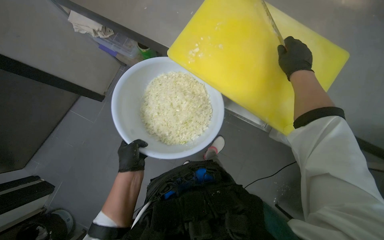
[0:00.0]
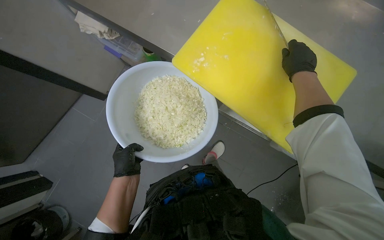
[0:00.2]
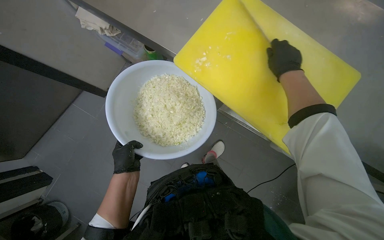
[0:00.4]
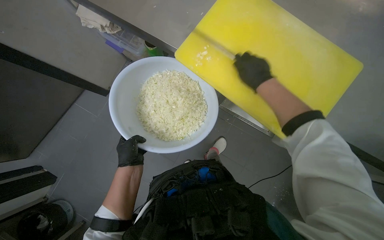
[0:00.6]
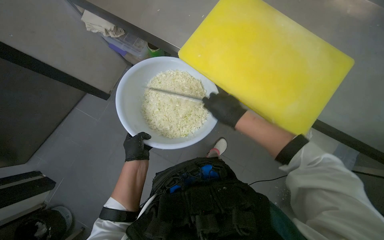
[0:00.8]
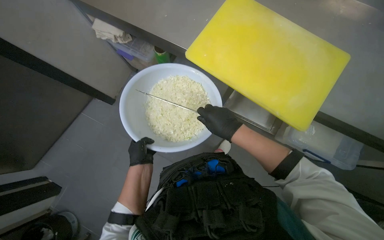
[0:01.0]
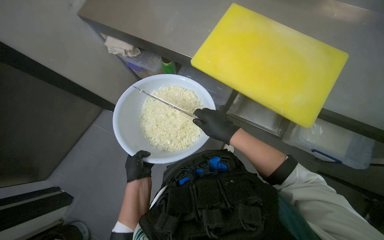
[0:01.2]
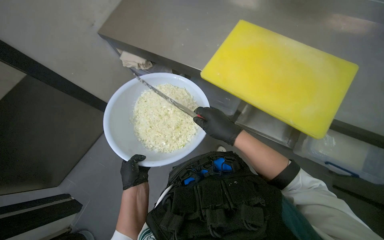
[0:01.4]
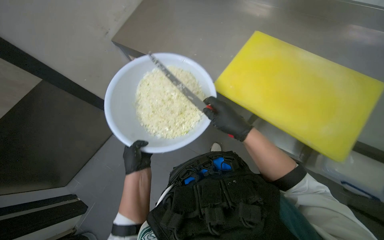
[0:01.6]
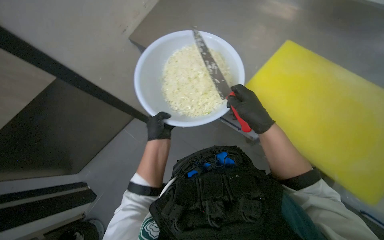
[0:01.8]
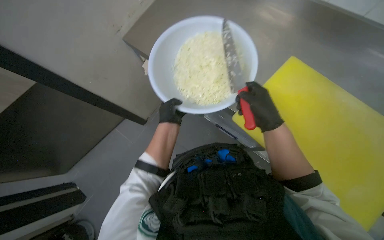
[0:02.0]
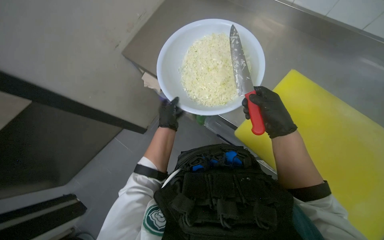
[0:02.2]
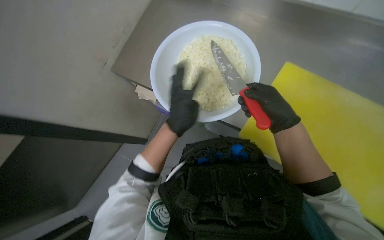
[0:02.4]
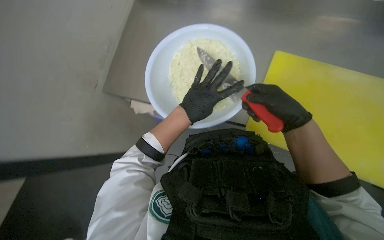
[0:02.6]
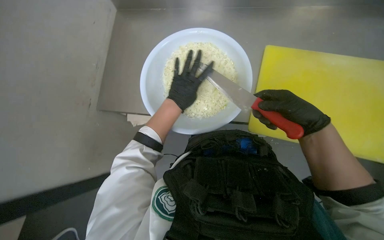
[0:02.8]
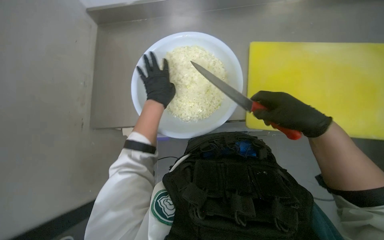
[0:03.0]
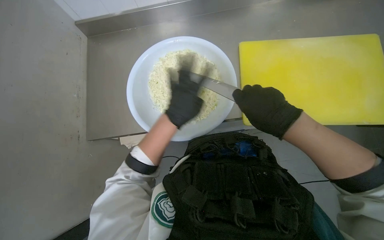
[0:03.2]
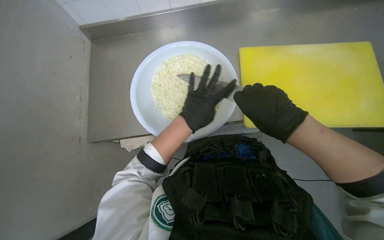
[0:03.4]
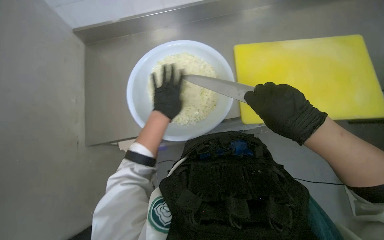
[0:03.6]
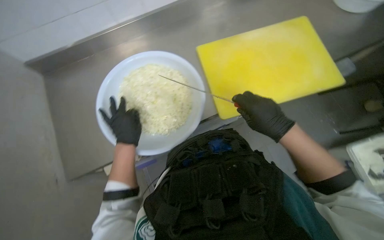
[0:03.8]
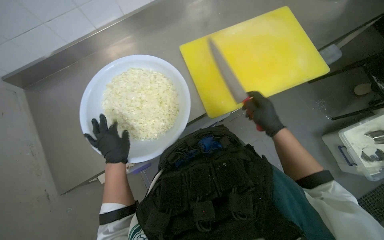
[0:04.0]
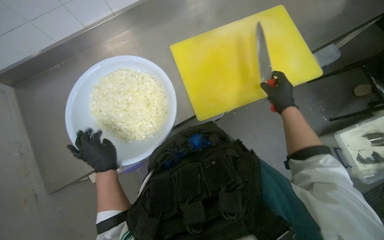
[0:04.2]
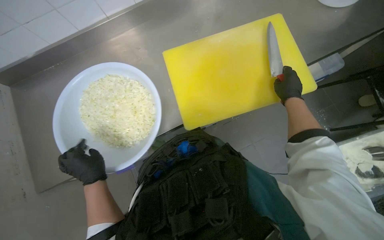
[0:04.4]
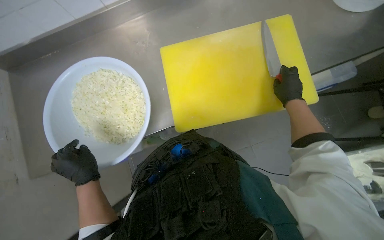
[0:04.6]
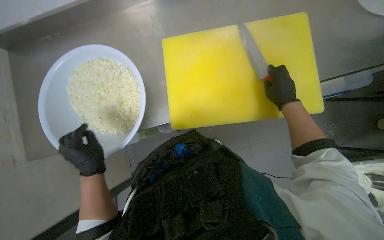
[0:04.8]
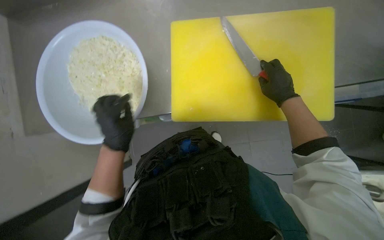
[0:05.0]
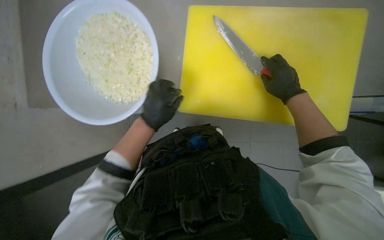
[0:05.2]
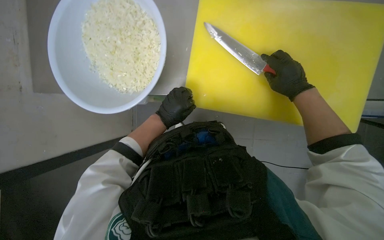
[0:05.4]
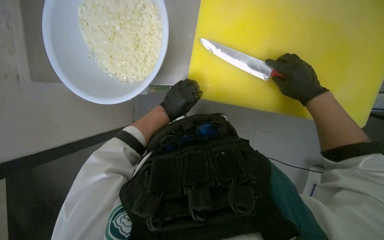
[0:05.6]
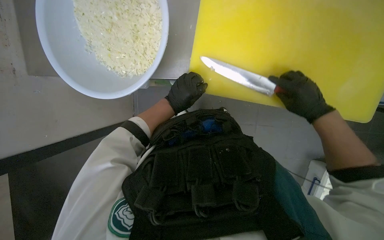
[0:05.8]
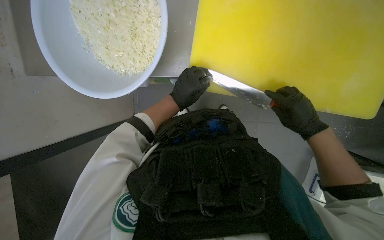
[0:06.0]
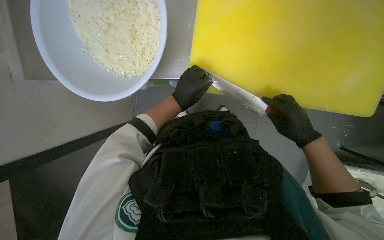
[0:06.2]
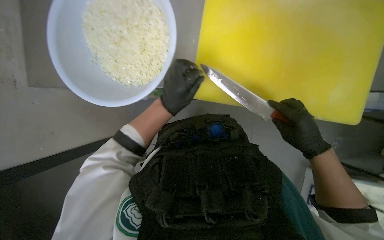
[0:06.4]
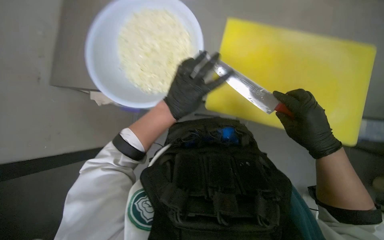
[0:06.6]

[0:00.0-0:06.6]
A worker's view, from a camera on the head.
Job: preparing food.
The whole recording: Transferring chopped onions to bowl. The worker scrapes chopped onions from the cutting board into a white bowl.
0:00.0 to 0:01.6: The view tips upward by approximately 15 degrees. The right hand shifts some 25 cm down the picture and to the left.
0:01.6 to 0:03.2: The right hand moves nearer to the camera, about 10 cm; the left hand goes roughly 20 cm to the right, nearer to the camera and up the picture.

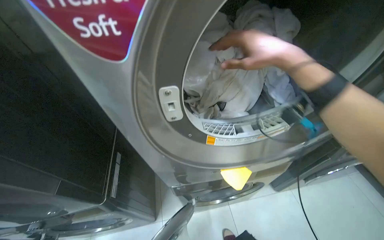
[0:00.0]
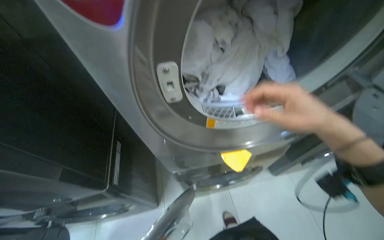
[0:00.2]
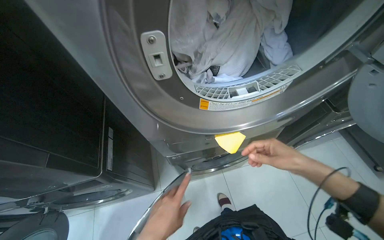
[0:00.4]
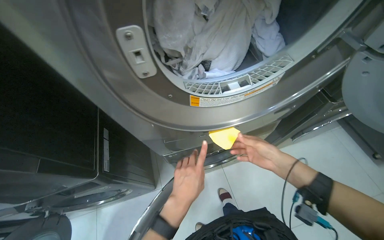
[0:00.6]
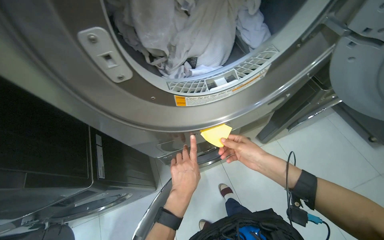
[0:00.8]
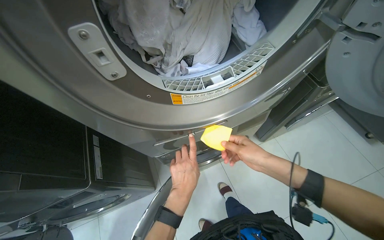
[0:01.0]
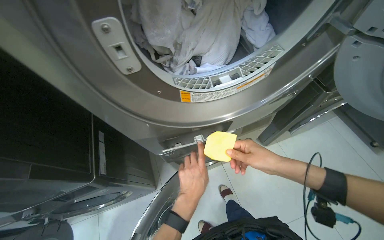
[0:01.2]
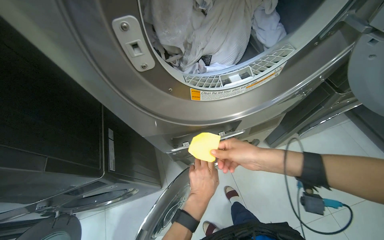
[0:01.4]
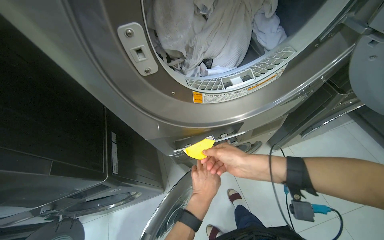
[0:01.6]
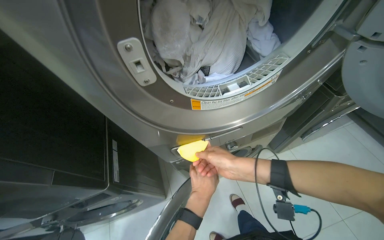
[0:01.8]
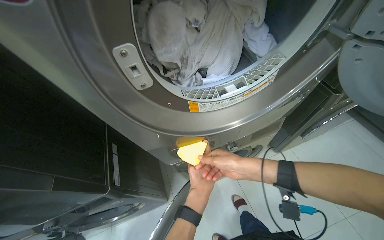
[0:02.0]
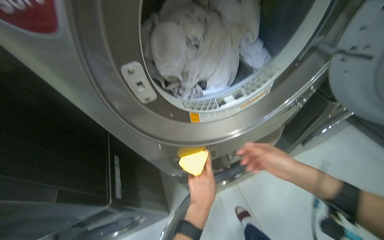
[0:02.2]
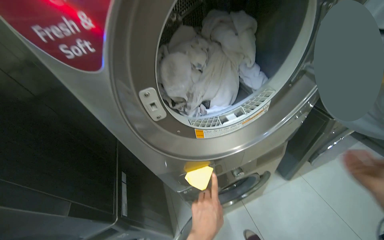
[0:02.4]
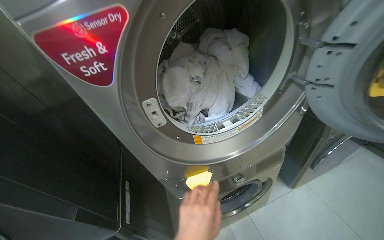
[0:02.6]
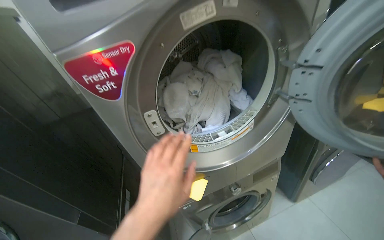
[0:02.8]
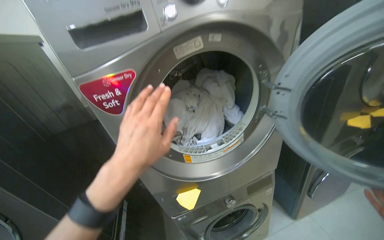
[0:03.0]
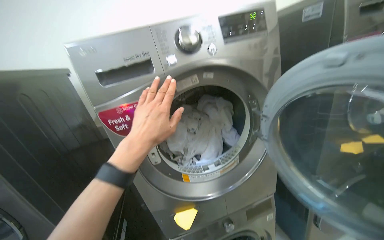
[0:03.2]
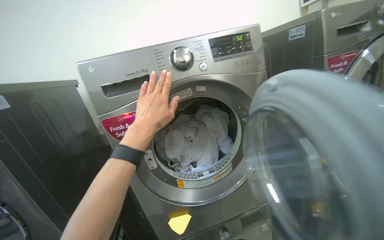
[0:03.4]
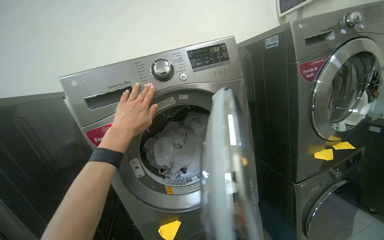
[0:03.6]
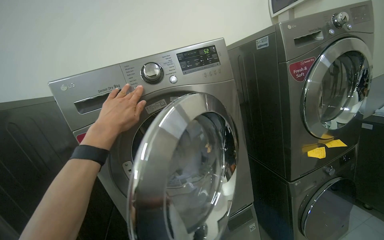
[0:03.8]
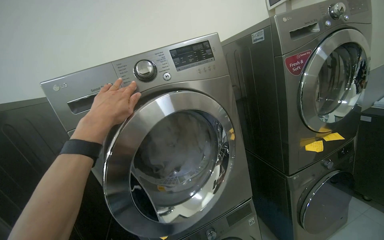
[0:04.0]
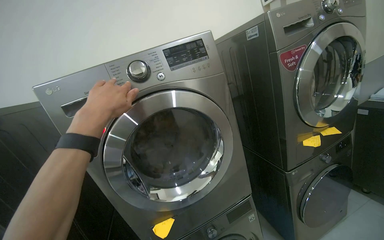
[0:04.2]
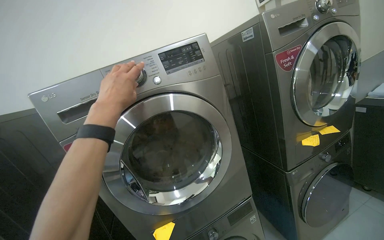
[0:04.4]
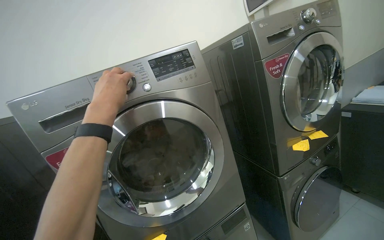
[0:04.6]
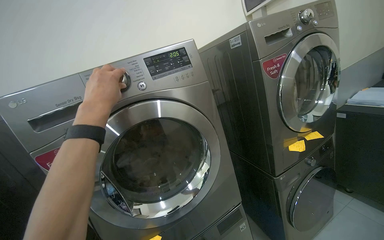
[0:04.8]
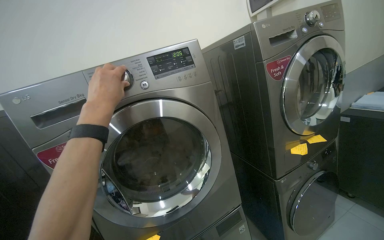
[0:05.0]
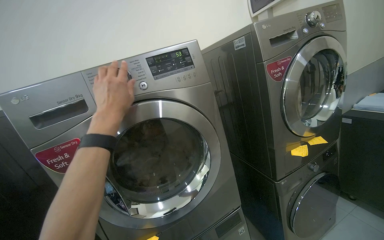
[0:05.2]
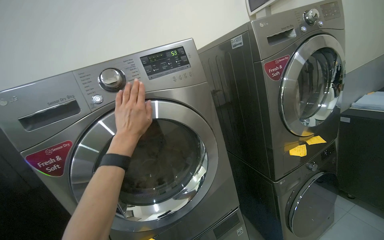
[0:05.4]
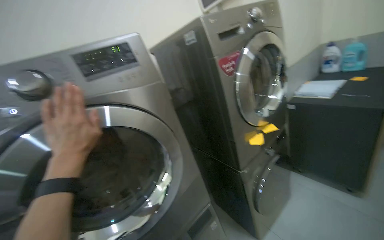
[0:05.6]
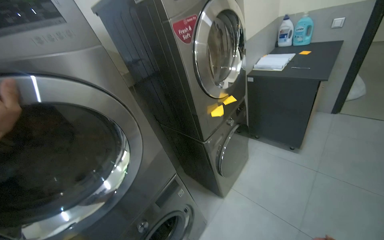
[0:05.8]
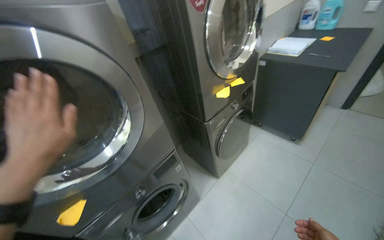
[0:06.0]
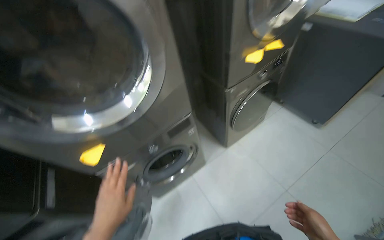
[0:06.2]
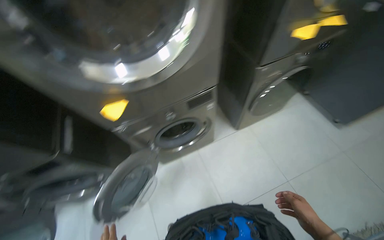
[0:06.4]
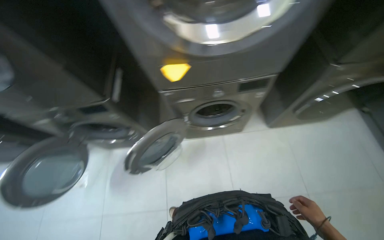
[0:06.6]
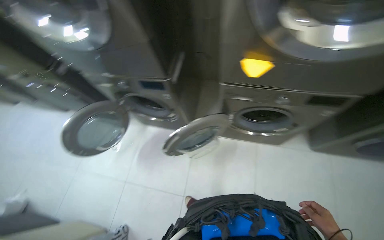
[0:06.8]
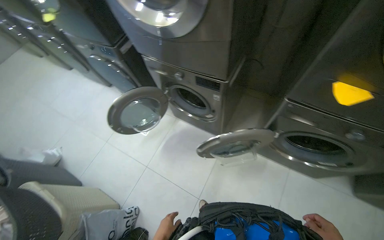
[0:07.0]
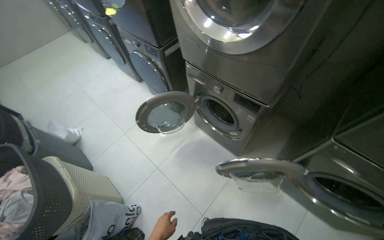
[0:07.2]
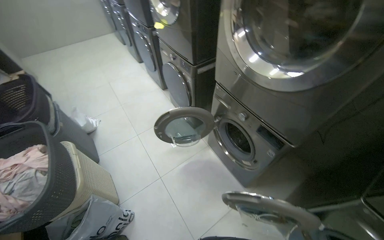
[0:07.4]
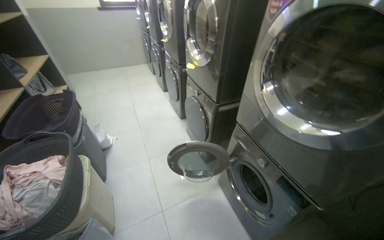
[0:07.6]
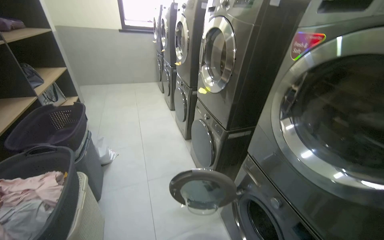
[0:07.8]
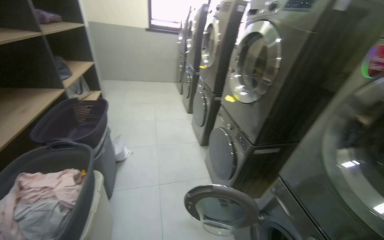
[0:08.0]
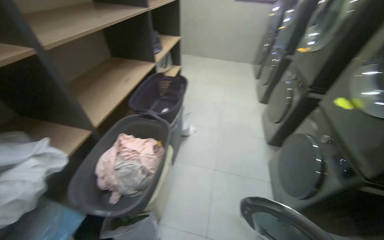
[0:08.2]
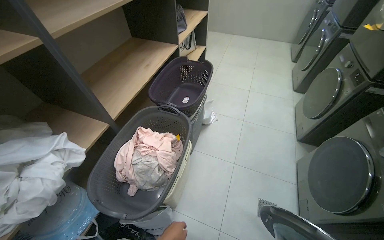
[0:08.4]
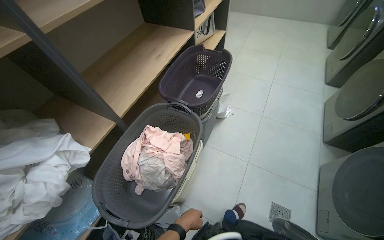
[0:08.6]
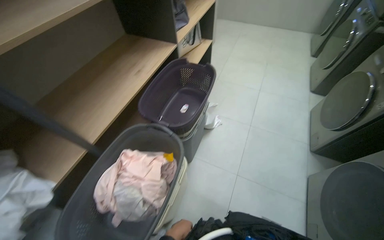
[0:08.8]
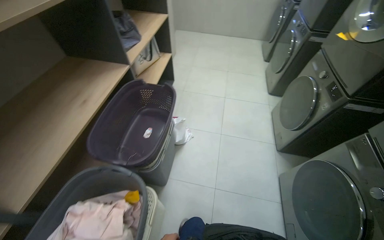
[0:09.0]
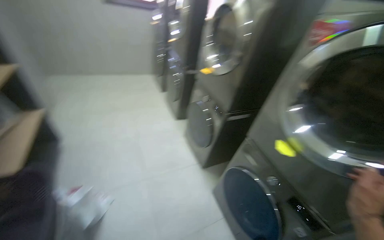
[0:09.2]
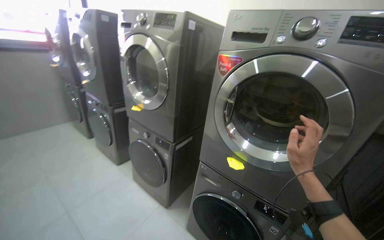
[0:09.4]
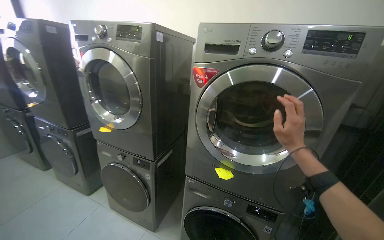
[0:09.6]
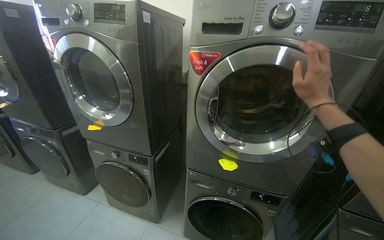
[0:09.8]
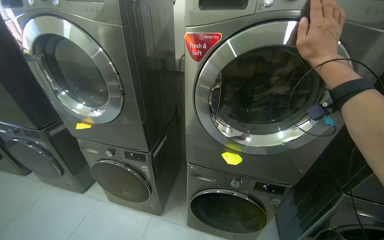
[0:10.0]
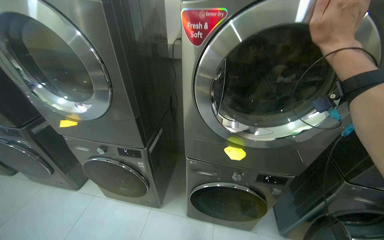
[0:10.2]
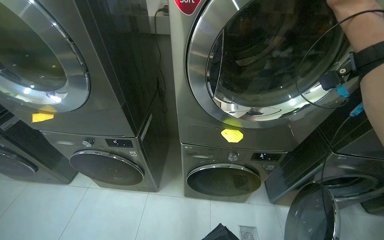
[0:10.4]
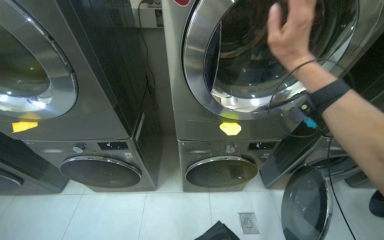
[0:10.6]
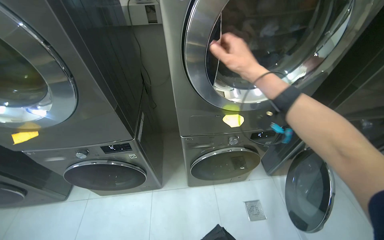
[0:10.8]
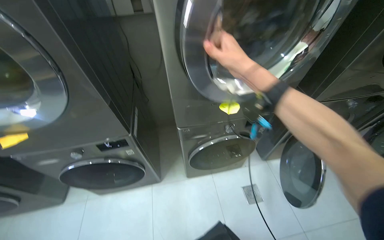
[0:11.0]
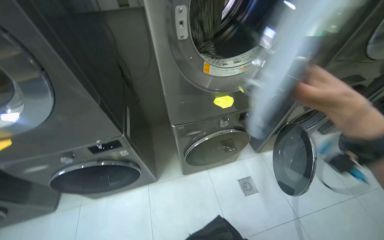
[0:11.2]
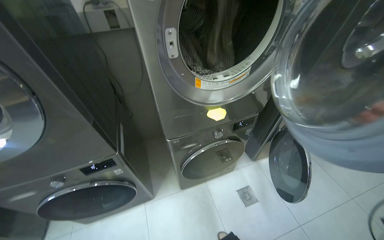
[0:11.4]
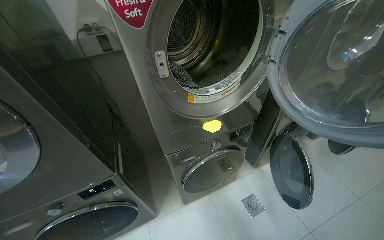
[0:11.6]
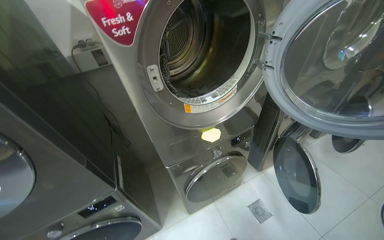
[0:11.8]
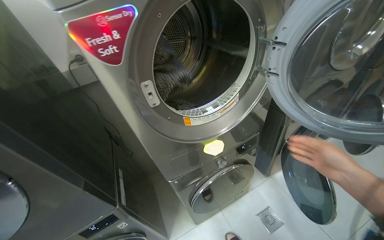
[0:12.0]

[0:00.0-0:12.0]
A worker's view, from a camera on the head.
Job: managing laundry.
The whole recording: Loading laundry and starting washing machine. The worker places clothes into the washing machine, starts the machine, then takes a laundry capsule from the cabinet and puts it into the washing machine.
0:01.6 to 0:03.0: The camera pitches upward, by some 30 degrees.
0:03.0 to 0:04.4: The wearer looks roughly 15 degrees further upward. The left hand travels up the picture by about 25 cm.
0:04.4 to 0:06.0: The camera sweeps to the right, by roughly 25 degrees. The camera pitches downward, by approximately 15 degrees.
0:06.0 to 0:07.6: The wearer moves roughly 70 cm. The head turns to the left by some 110 degrees.
0:07.6 to 0:09.0: The head travels roughly 80 cm. The head turns to the left by approximately 35 degrees.
0:09.0 to 0:10.4: The wearer moves about 60 cm. The head turns to the right by about 100 degrees.
0:10.4 to 0:12.0: The wearer looks roughly 35 degrees further to the right.
